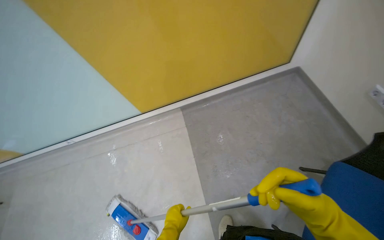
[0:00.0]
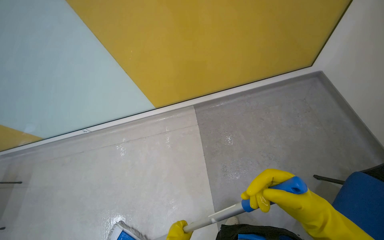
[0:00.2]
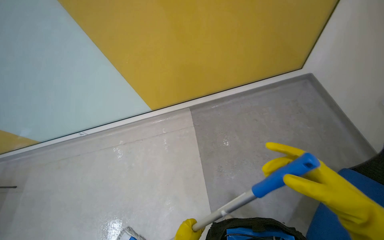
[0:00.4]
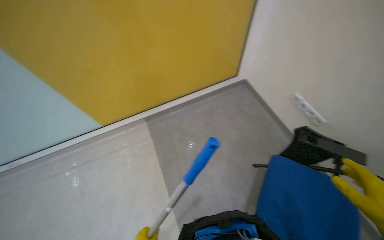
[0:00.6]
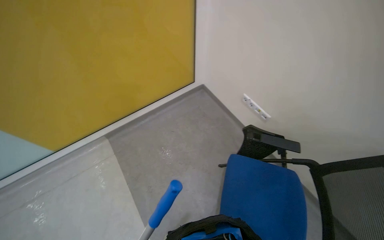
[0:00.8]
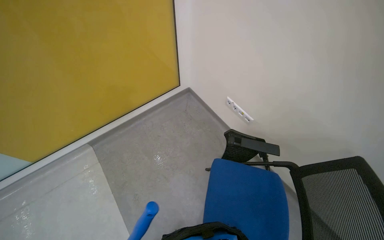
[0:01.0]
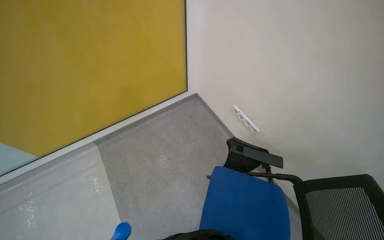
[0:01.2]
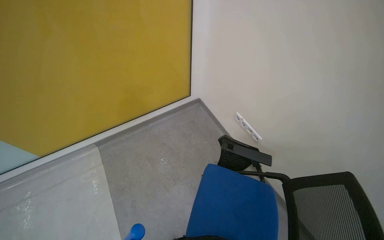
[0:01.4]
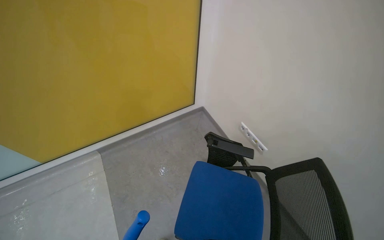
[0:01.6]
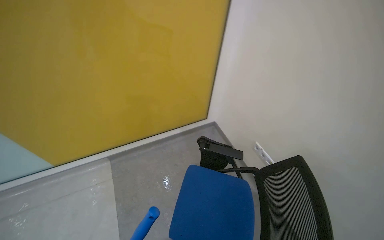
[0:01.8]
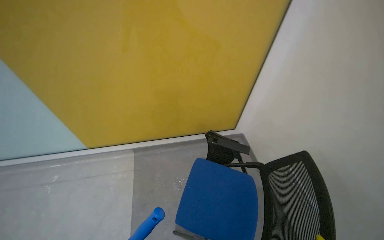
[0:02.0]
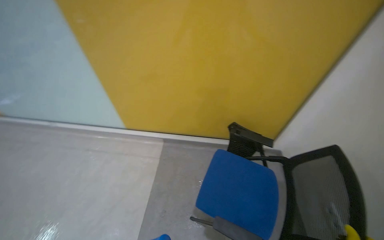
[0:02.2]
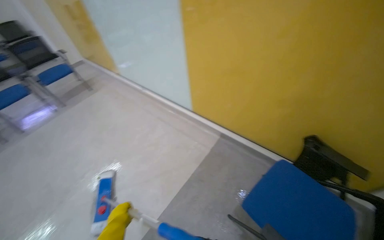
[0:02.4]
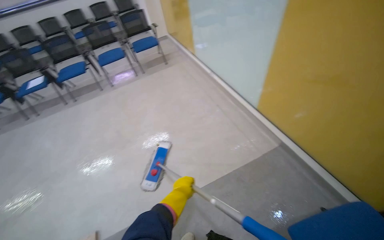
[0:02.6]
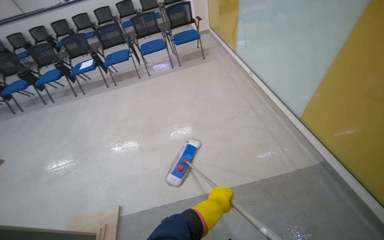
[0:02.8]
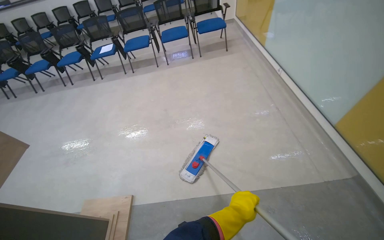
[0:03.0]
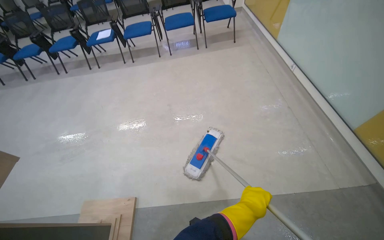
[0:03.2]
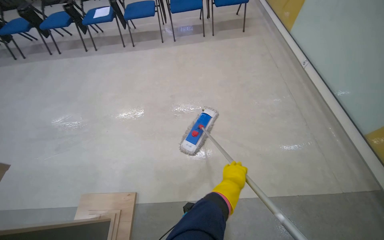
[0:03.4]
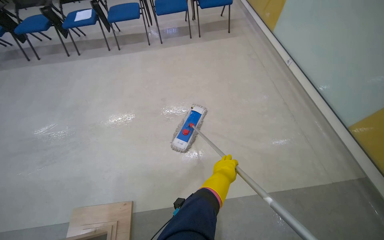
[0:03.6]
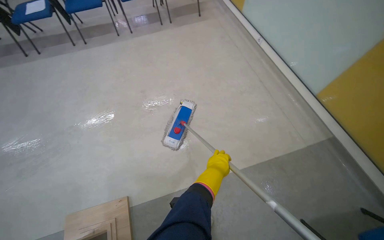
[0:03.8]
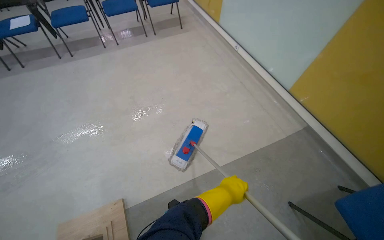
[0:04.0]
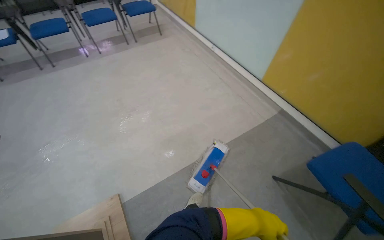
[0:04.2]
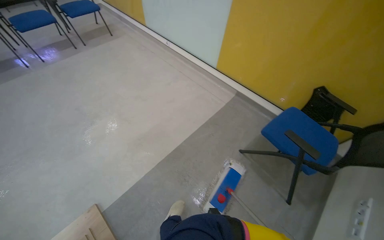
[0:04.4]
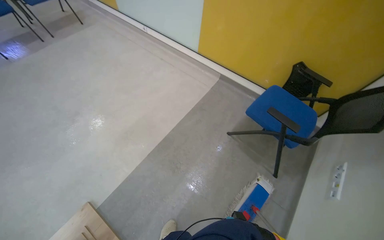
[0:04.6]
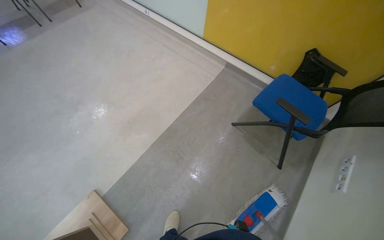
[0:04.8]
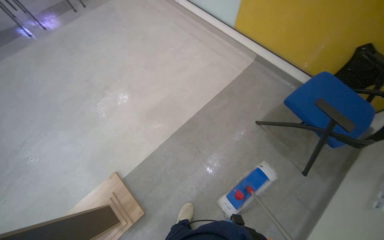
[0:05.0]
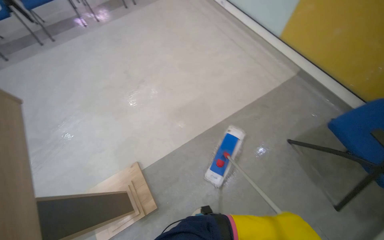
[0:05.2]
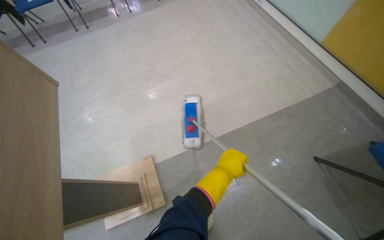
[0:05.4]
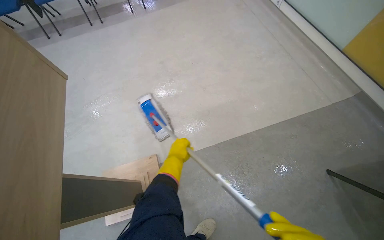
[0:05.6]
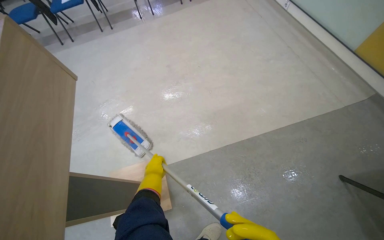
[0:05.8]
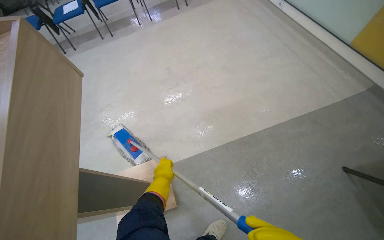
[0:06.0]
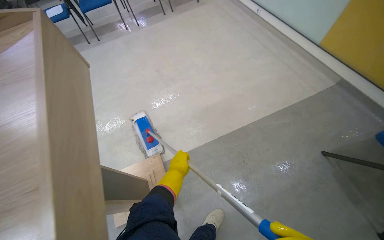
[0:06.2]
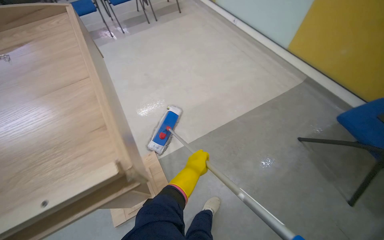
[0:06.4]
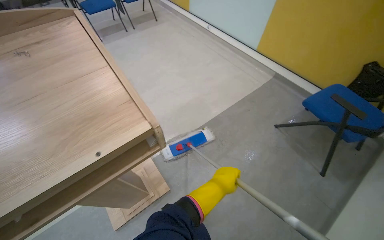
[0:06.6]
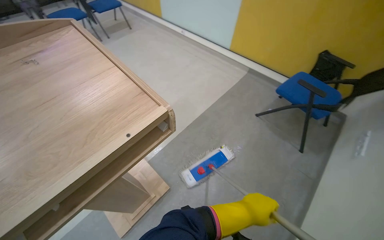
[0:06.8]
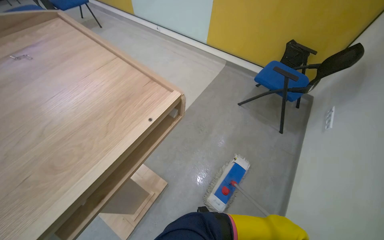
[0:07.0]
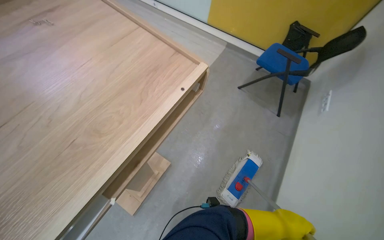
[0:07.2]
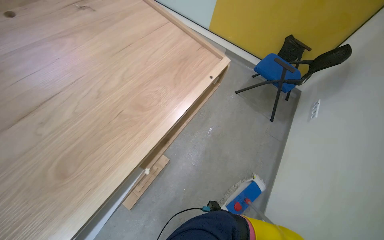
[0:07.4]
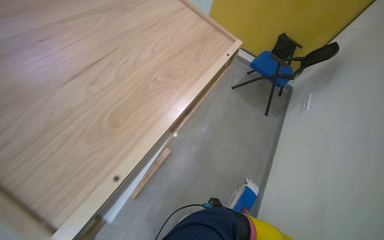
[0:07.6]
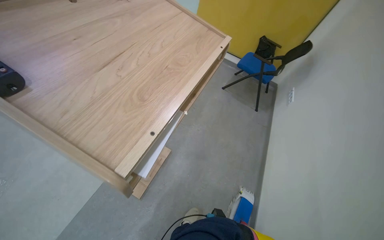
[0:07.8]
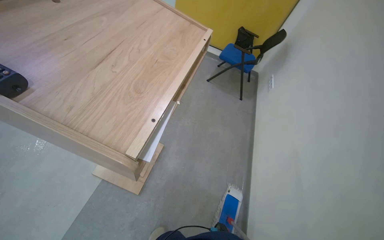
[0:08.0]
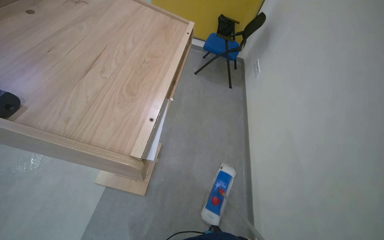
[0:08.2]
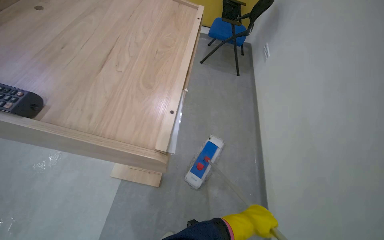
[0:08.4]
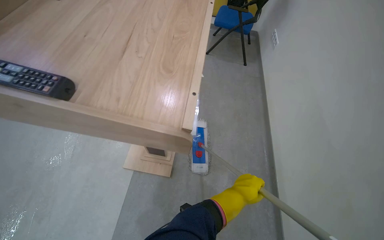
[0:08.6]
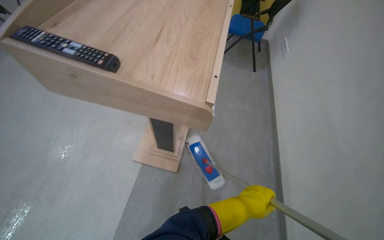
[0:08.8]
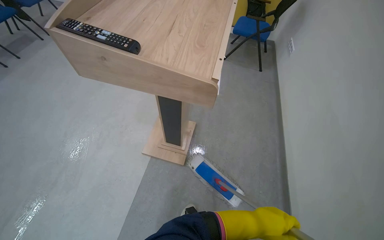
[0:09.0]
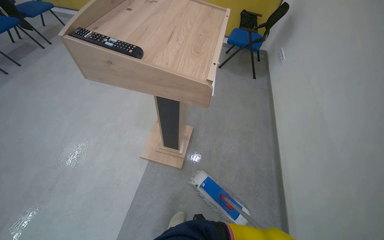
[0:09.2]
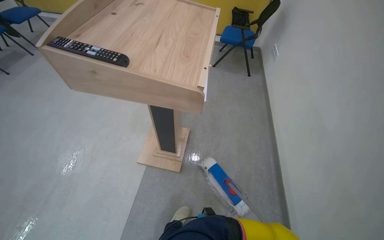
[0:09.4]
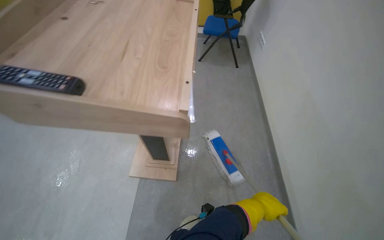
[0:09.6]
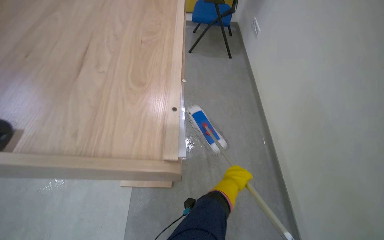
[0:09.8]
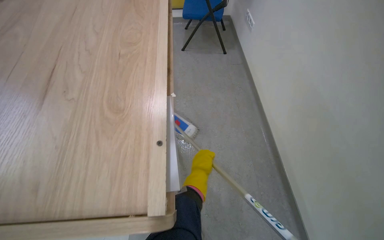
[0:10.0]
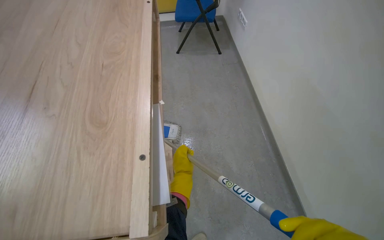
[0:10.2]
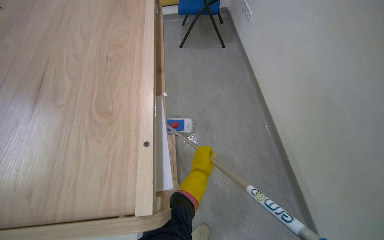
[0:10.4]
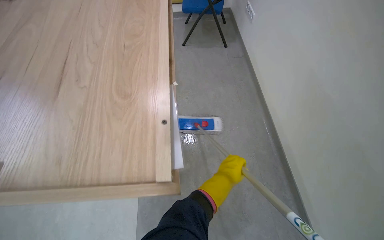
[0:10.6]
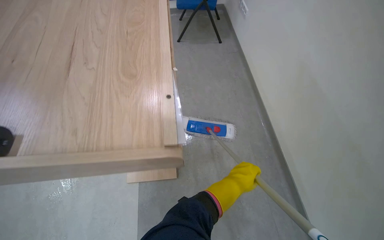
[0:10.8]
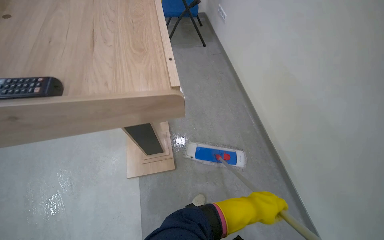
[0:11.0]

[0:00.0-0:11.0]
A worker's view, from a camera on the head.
Job: mopping floor.
The whole recording: Mopping floor around chairs. The worker mops the floor around the chairs and picks up small pieces of trash.
0.0 to 1.6 s: The wearer moves about 50 cm. The view pans to the right by some 20 degrees. The view tips upward by about 20 degrees.
1.6 to 3.2 s: The wearer moves approximately 1 m. The wearer's head swings roughly 100 degrees to the left.
3.2 to 4.8 s: The head turns to the right by about 50 degrees.
4.8 to 6.2 s: The head rotates about 30 degrees to the left.
6.2 to 7.8 s: The camera is carried some 80 cm. The head rotates approximately 45 degrees to the right.

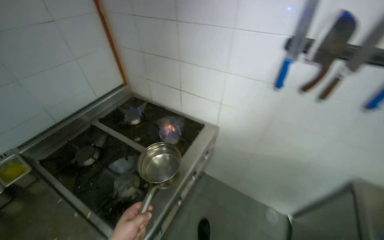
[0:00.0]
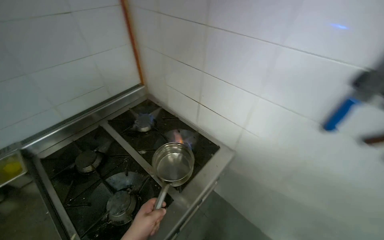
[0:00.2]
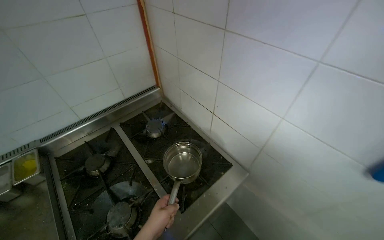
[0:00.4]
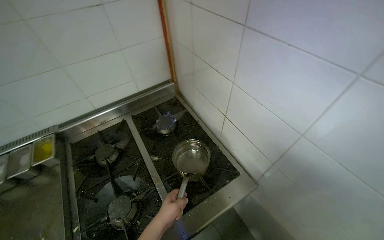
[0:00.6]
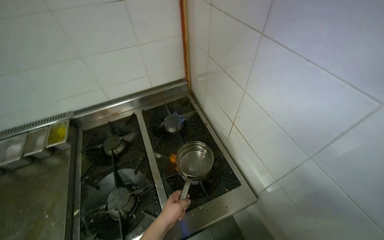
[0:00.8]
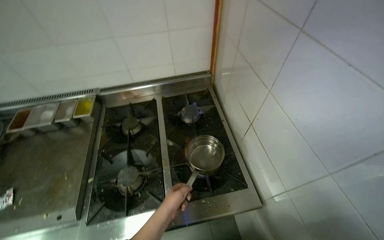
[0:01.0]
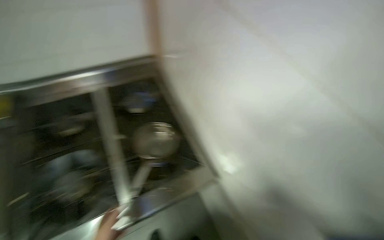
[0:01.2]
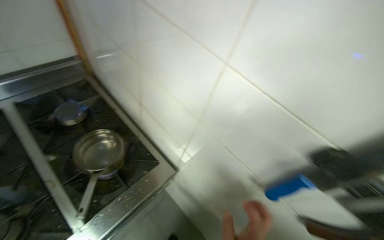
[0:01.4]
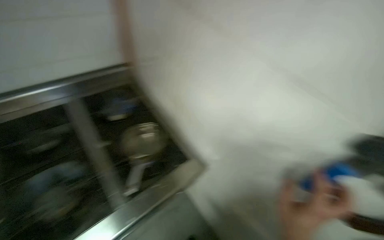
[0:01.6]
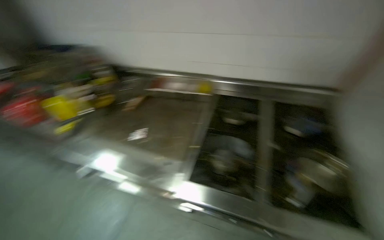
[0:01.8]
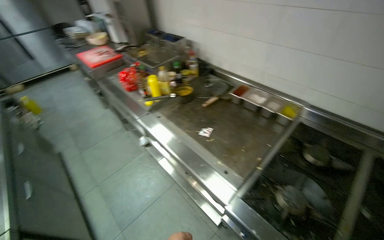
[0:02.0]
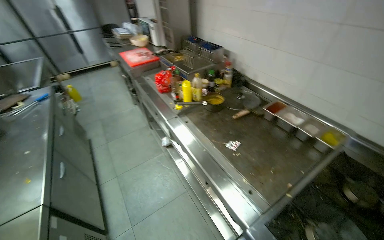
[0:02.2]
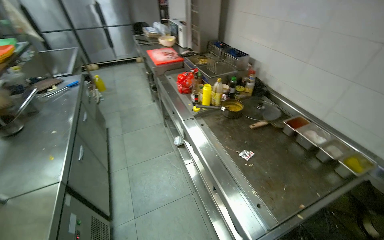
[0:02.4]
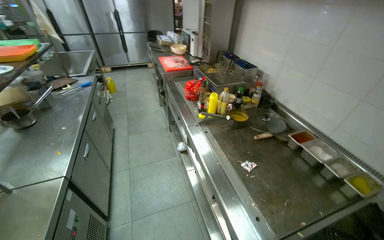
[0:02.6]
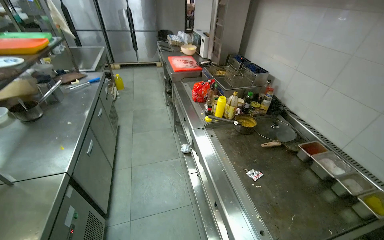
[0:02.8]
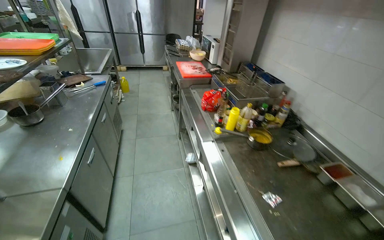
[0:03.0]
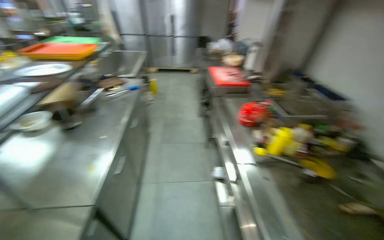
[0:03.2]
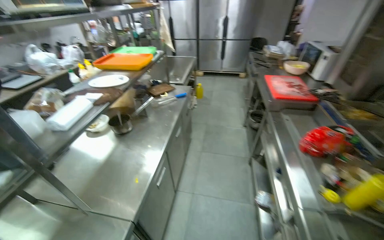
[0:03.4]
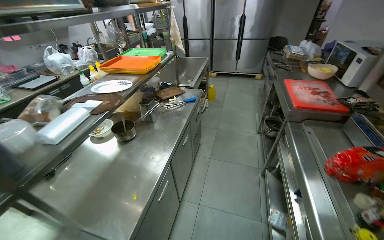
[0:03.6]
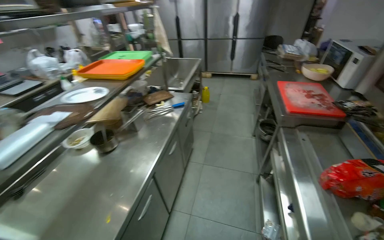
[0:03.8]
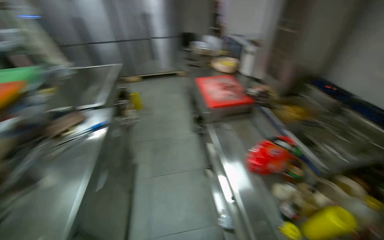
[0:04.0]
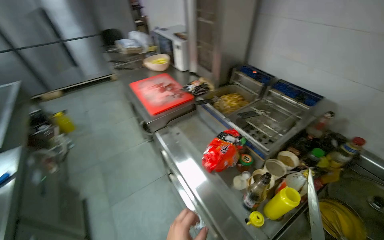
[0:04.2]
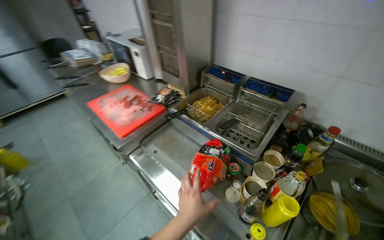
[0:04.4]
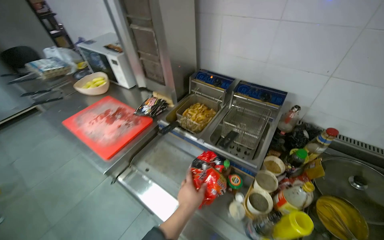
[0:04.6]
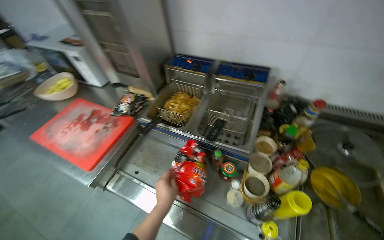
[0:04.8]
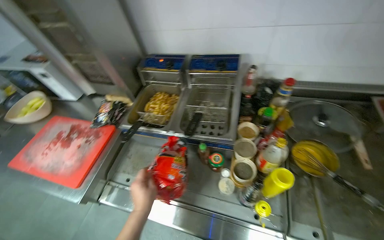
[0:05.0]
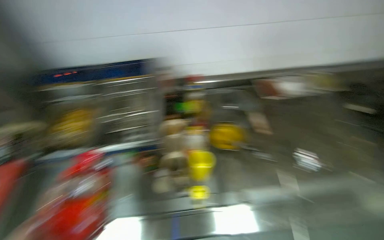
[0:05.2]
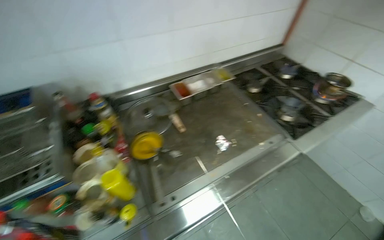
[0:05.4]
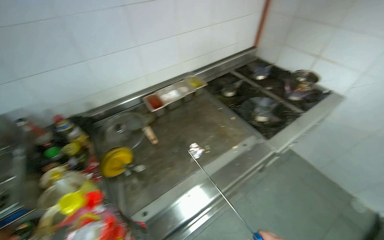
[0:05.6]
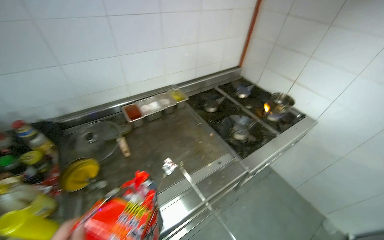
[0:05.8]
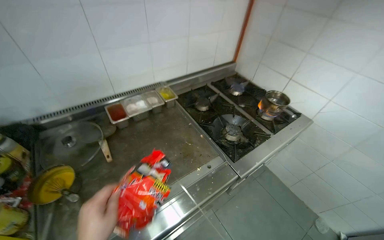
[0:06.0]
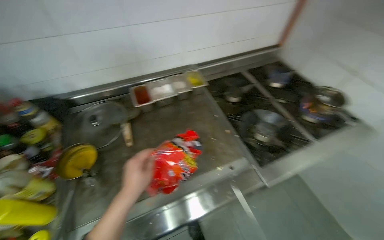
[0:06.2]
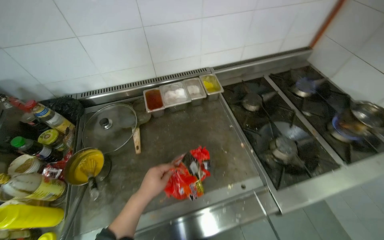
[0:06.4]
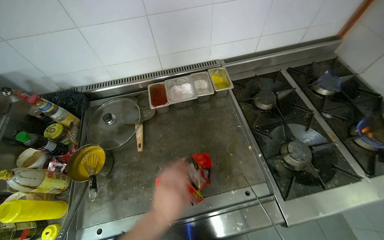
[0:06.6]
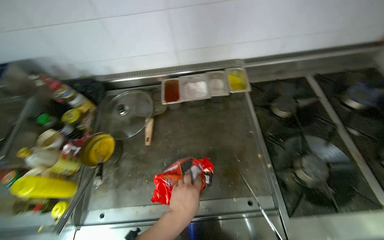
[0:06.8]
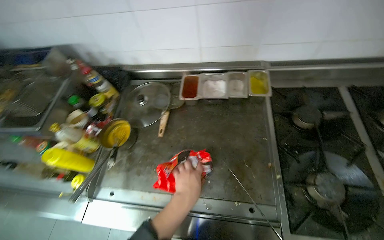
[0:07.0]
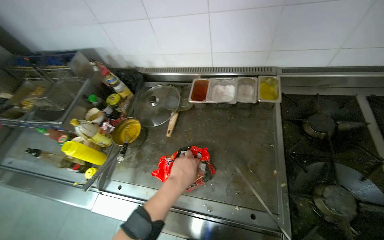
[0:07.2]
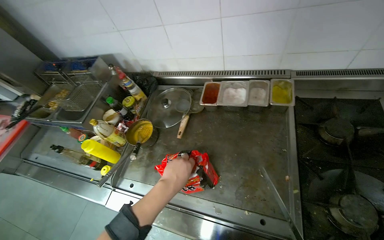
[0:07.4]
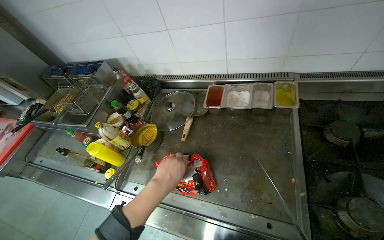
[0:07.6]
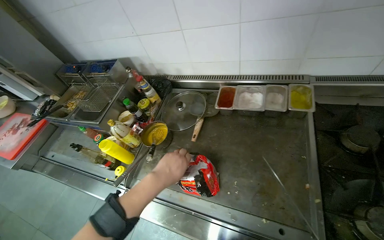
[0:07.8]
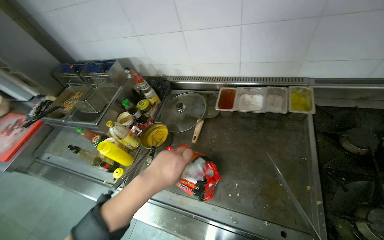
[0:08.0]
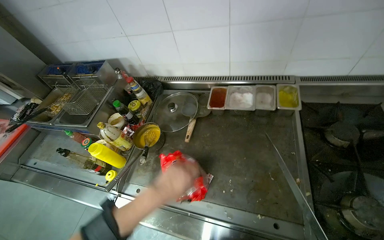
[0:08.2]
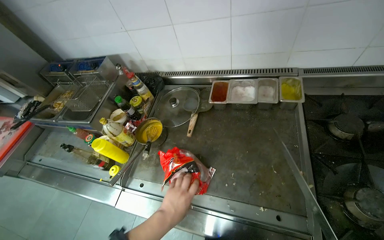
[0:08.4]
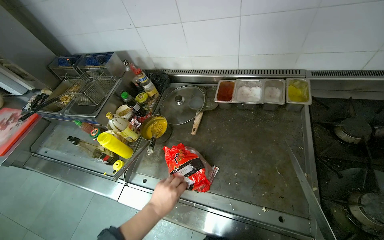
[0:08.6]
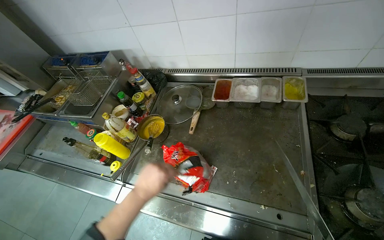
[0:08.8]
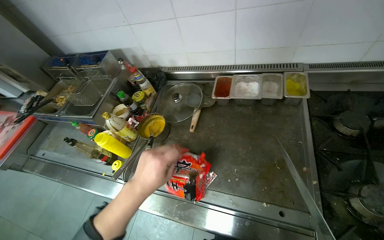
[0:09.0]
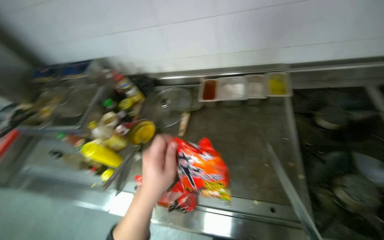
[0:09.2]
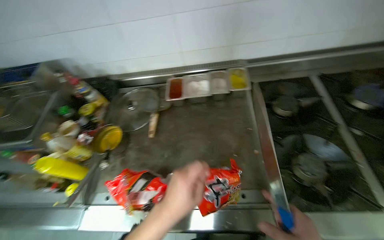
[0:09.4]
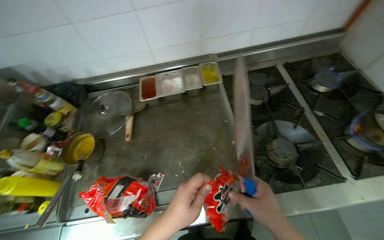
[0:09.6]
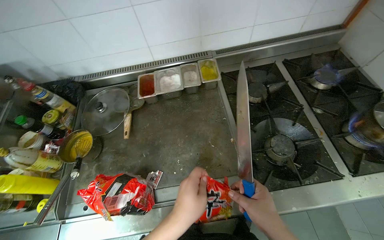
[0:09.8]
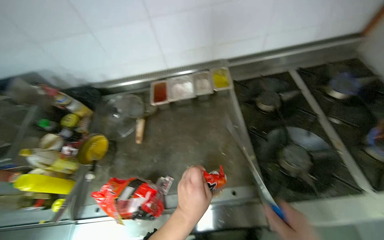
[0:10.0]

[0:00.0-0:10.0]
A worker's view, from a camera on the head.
Job: cooking food.
The whole recording: Preparing instant noodles for cooking. The worker opens a package of instant noodles, adds them to a pot, and mixes in seasoning packets.
0.0 to 1.4 s: The camera travels about 50 cm. The view tips downward by roughly 15 degrees.
1.4 to 2.8 s: The wearer moves roughly 50 cm. The wearer's head swings some 125 degrees to the left.
2.8 to 4.2 s: The wearer moves some 90 cm.
4.2 to 5.8 s: The camera travels about 40 cm. The head turns to the right by some 80 degrees.
5.8 to 7.2 s: The camera travels some 40 cm. The head rotates approximately 45 degrees to the left. The camera pitches downward, by approximately 15 degrees.
7.2 to 8.6 s: The left hand shifts some 20 cm to the left and down the picture.
8.6 to 10.0 s: The head turns to the right by some 20 degrees. The left hand goes about 25 cm to the right.
